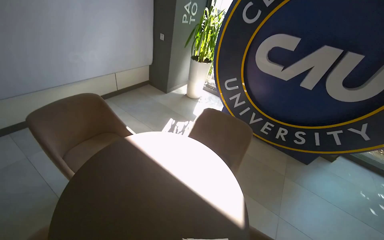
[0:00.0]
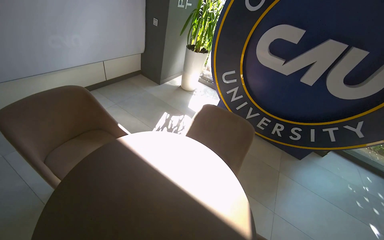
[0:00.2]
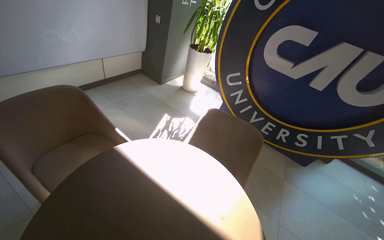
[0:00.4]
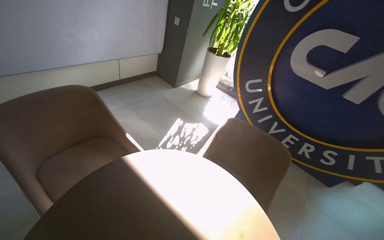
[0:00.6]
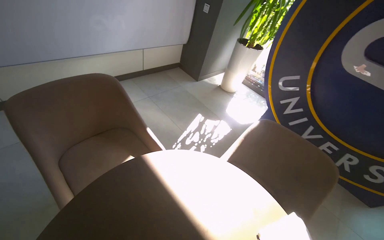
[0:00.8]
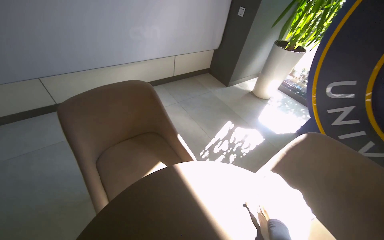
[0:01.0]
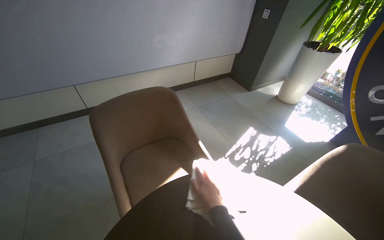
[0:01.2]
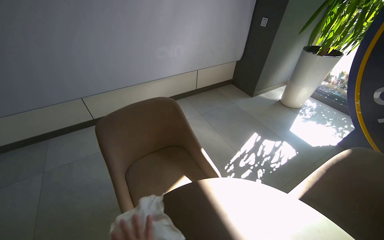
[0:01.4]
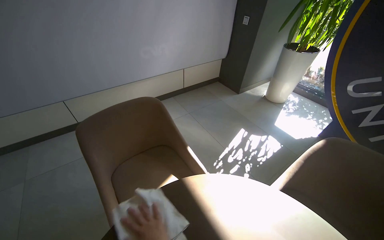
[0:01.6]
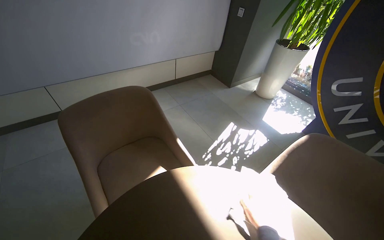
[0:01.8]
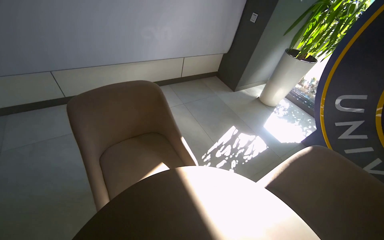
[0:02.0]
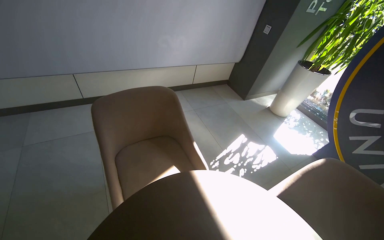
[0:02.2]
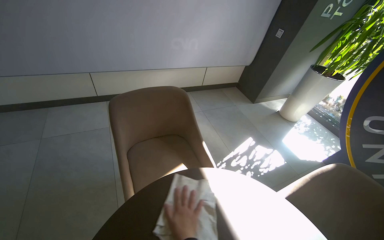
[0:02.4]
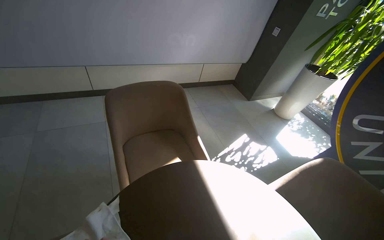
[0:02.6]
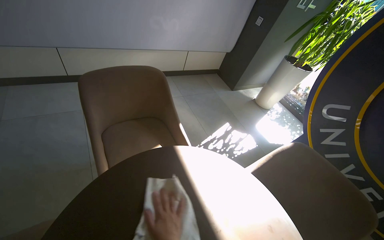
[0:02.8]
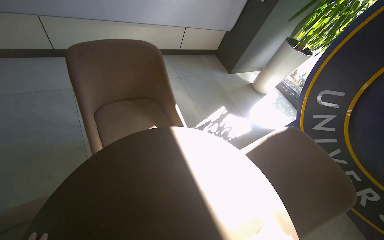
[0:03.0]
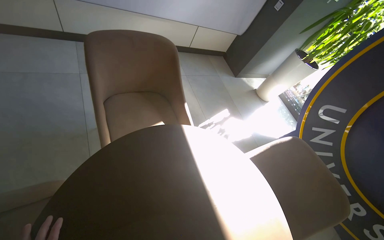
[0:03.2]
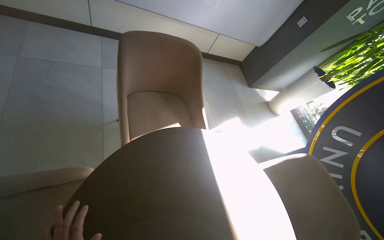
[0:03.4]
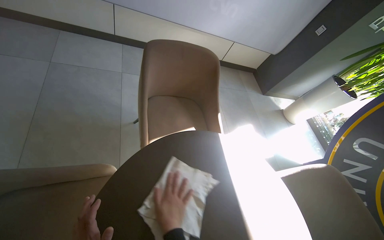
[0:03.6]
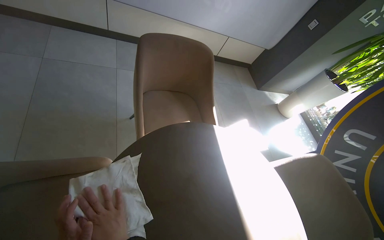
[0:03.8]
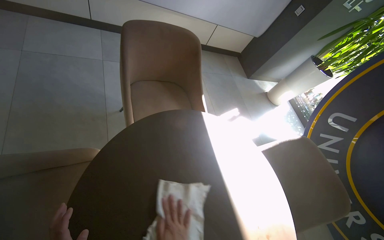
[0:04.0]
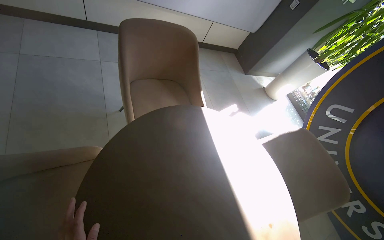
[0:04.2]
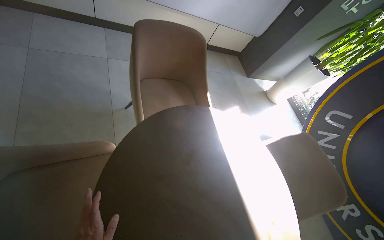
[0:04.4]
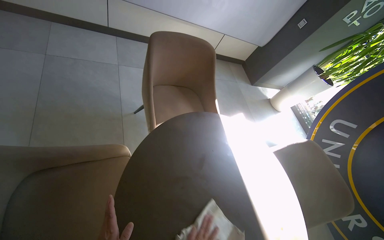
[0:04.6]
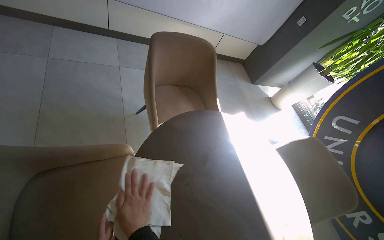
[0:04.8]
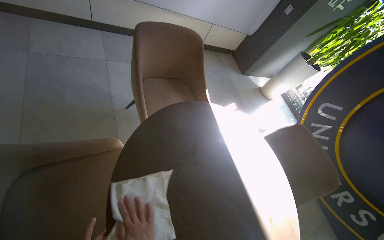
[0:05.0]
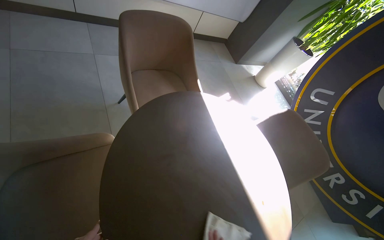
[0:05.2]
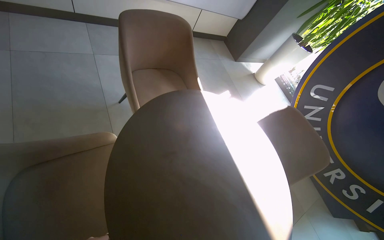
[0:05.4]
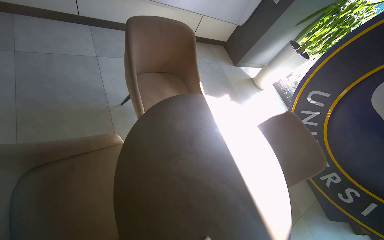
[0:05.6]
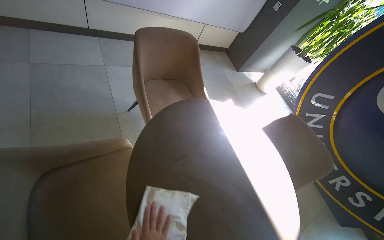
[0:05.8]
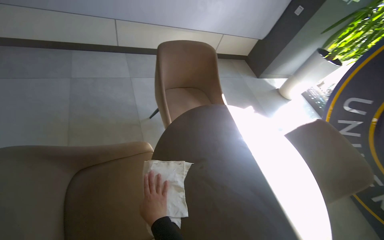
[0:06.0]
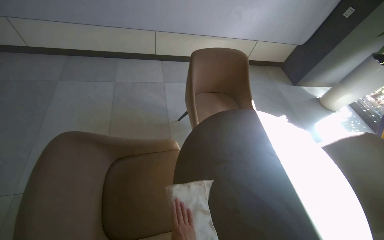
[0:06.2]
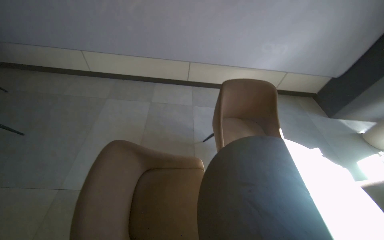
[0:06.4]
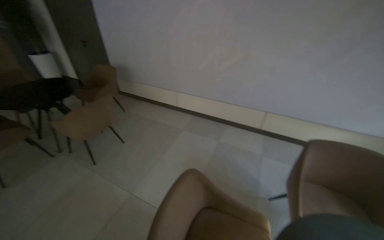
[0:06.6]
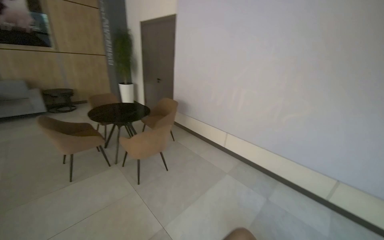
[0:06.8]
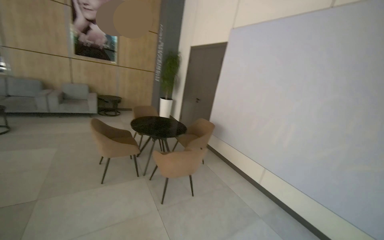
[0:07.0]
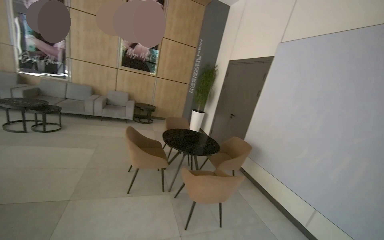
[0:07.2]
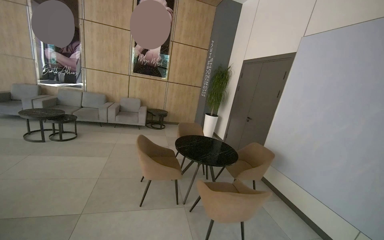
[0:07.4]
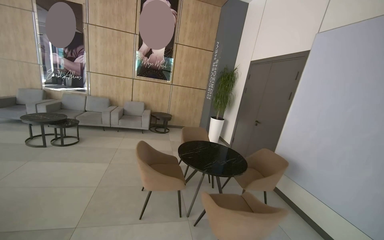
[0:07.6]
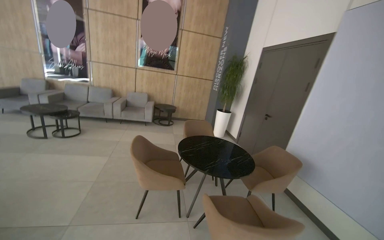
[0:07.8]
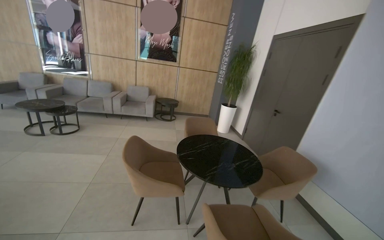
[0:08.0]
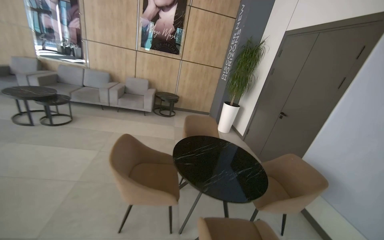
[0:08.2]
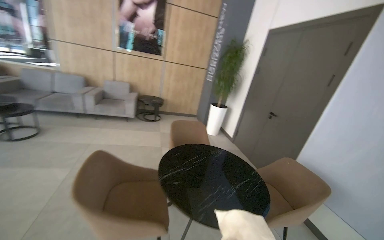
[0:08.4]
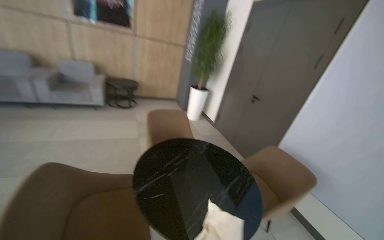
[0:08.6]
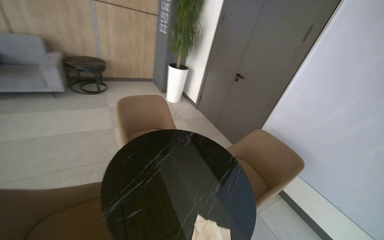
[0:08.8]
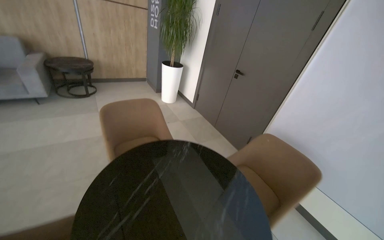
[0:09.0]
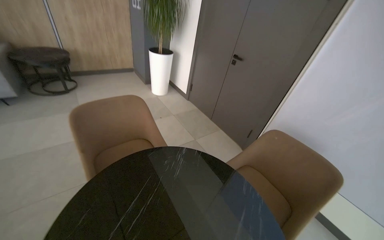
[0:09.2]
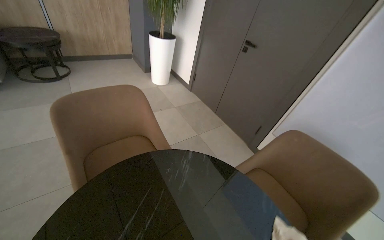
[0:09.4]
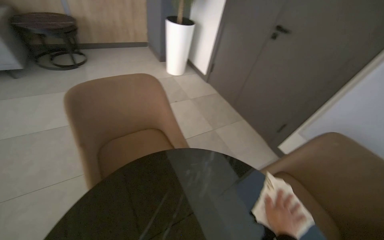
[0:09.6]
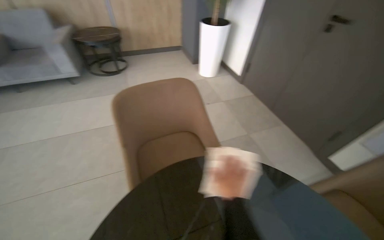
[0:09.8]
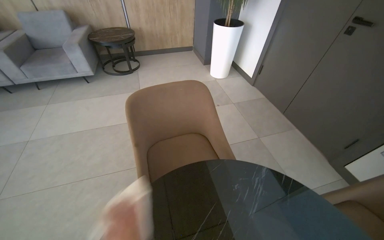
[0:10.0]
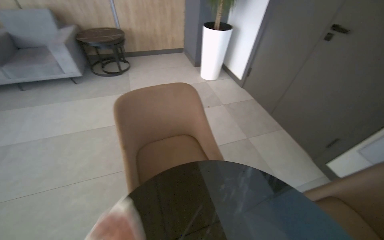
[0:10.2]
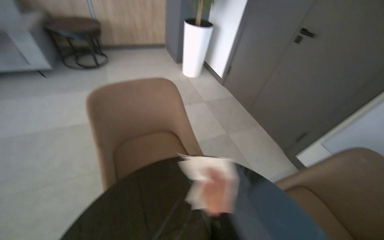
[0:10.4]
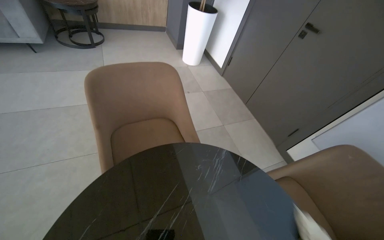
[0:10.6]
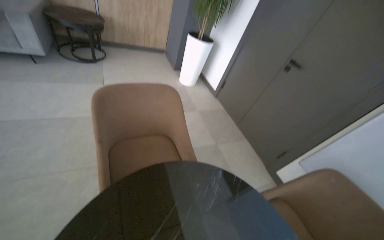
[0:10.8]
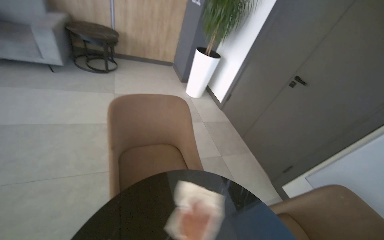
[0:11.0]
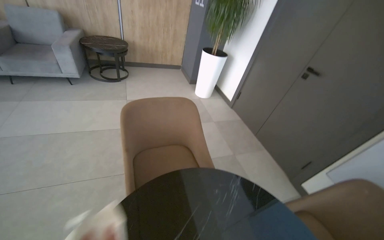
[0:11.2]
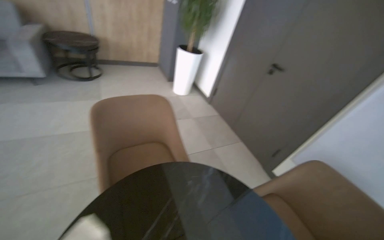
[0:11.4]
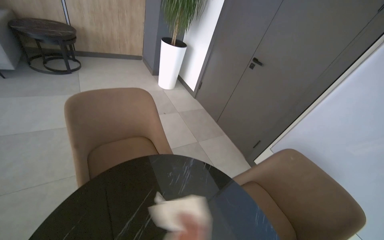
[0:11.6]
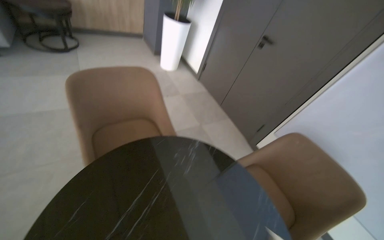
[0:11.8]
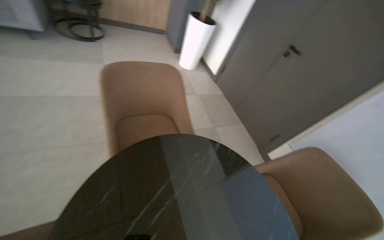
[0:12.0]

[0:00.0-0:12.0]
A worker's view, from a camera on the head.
Job: wiping surfaces.
The whole recording: Wiping lobby tables. The worker wipes various tables in the lobby area with a cloth.
0:00.0 to 0:01.6: The head travels approximately 50 cm. The camera is aimed about 20 degrees further to the left.
0:01.6 to 0:03.0: The view tips downward by some 10 degrees.
0:06.0 to 0:07.6: The camera travels some 1 m. The head turns to the left by approximately 100 degrees. The view tilts some 50 degrees upward.
0:07.6 to 0:09.0: The camera is carried some 1.5 m. The view swings some 15 degrees to the right. The view tips downward by some 25 degrees.
0:09.0 to 0:10.4: The camera is carried roughly 50 cm.

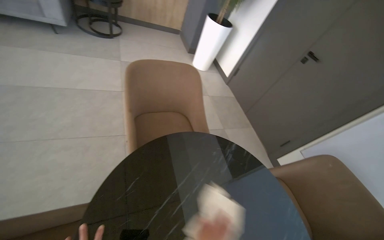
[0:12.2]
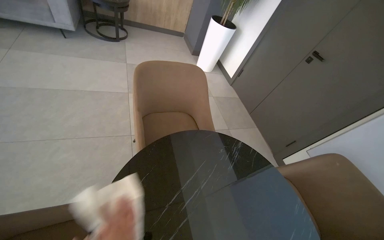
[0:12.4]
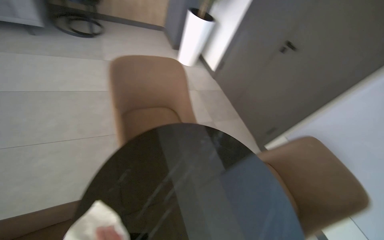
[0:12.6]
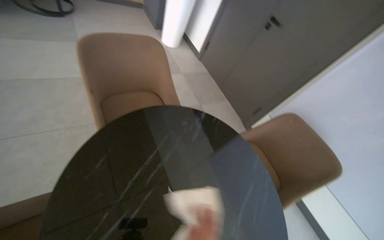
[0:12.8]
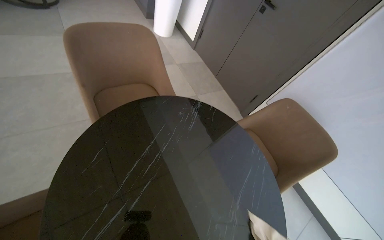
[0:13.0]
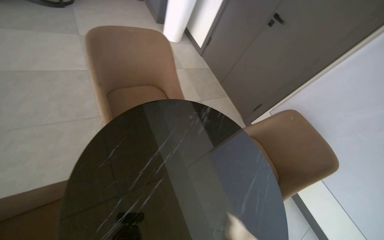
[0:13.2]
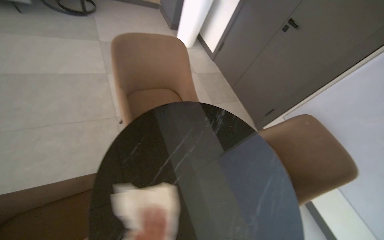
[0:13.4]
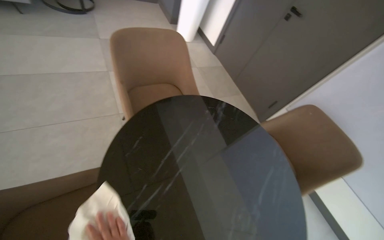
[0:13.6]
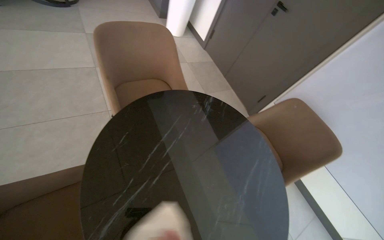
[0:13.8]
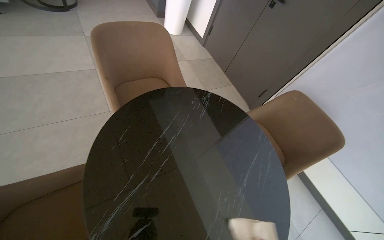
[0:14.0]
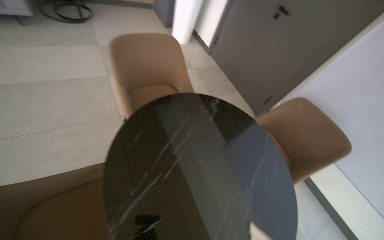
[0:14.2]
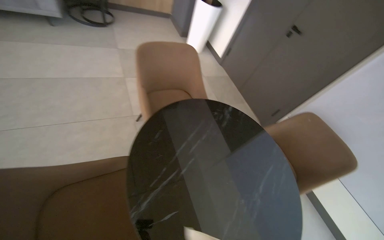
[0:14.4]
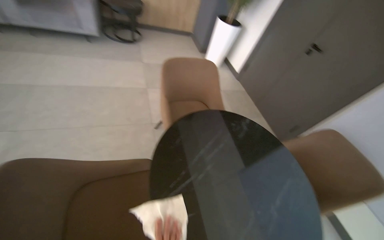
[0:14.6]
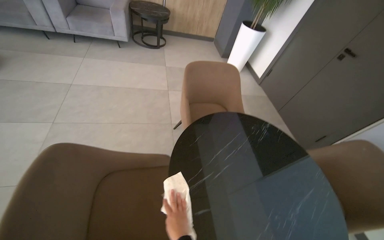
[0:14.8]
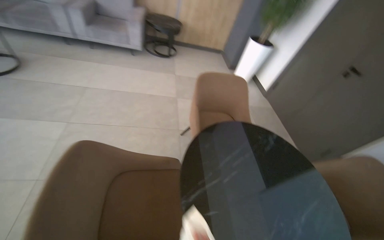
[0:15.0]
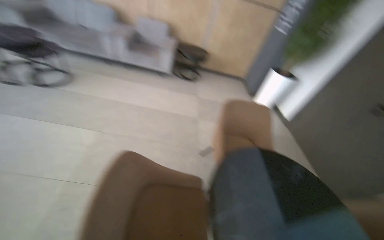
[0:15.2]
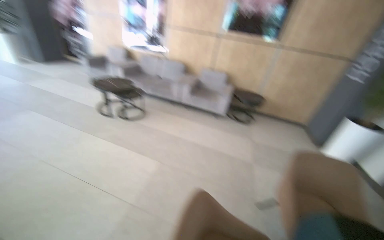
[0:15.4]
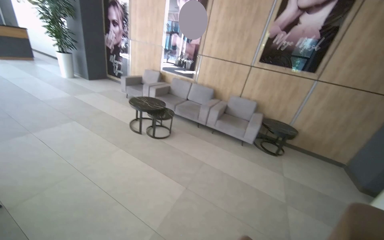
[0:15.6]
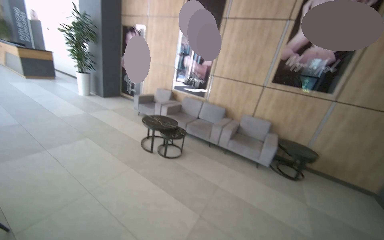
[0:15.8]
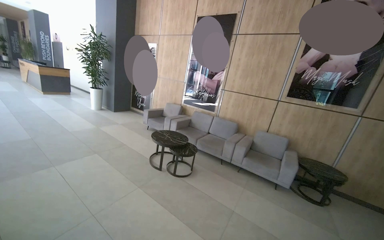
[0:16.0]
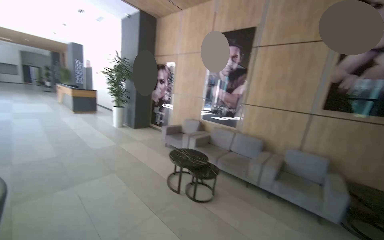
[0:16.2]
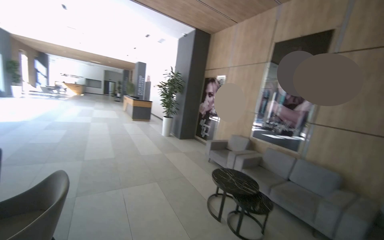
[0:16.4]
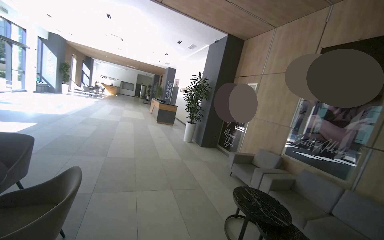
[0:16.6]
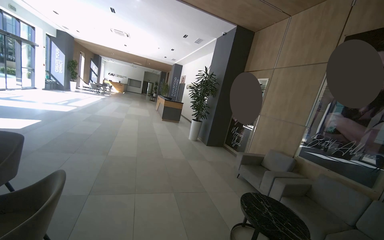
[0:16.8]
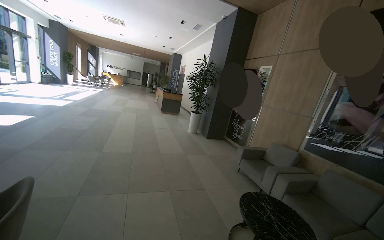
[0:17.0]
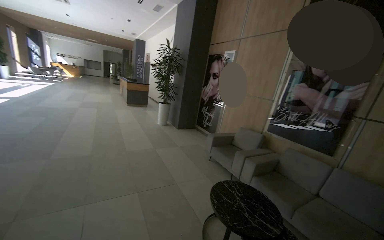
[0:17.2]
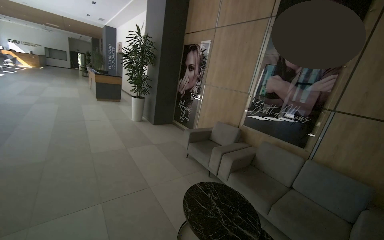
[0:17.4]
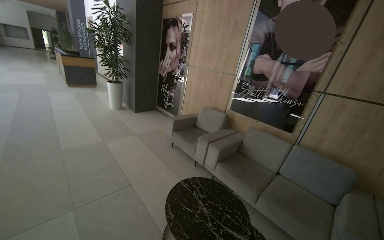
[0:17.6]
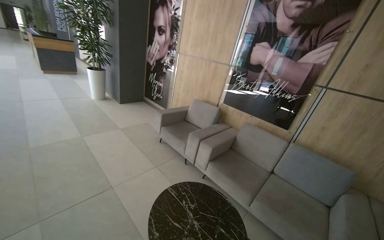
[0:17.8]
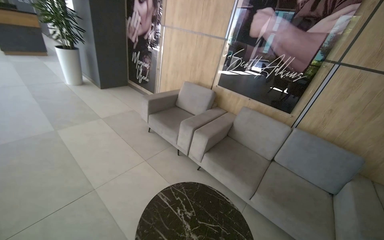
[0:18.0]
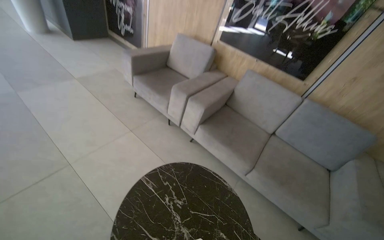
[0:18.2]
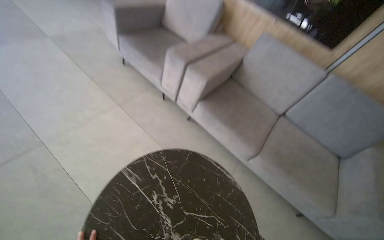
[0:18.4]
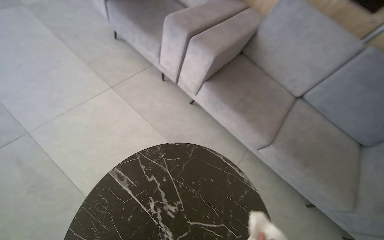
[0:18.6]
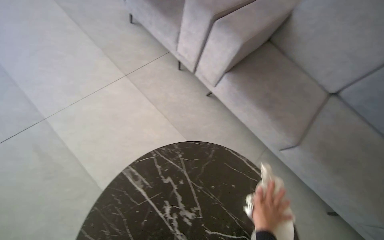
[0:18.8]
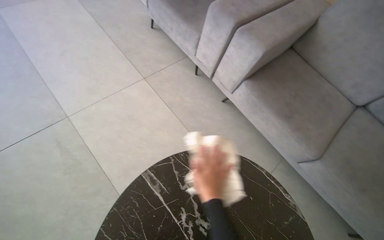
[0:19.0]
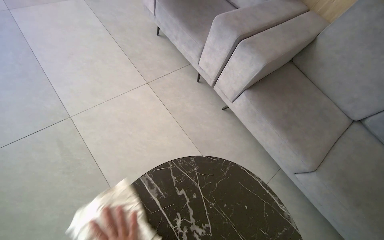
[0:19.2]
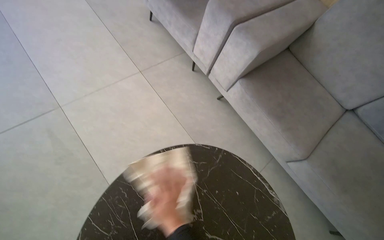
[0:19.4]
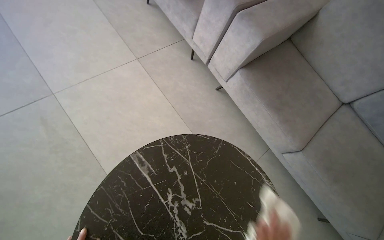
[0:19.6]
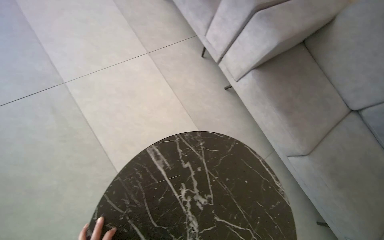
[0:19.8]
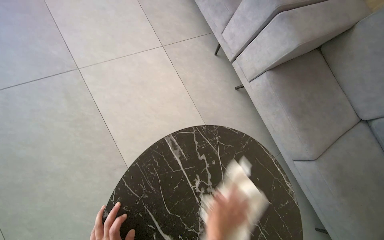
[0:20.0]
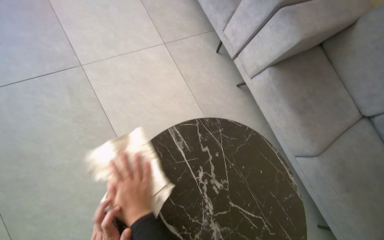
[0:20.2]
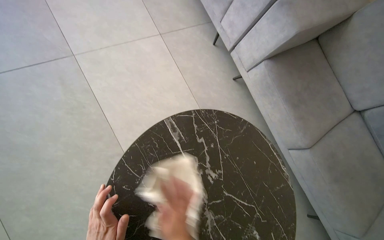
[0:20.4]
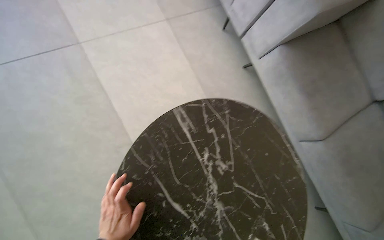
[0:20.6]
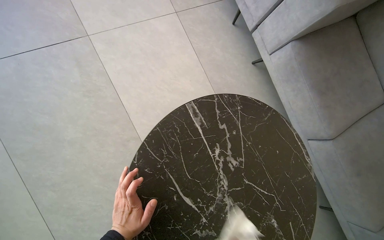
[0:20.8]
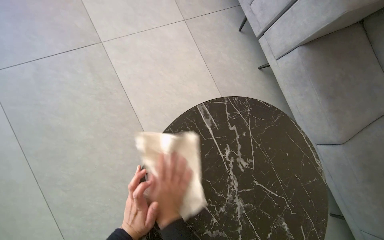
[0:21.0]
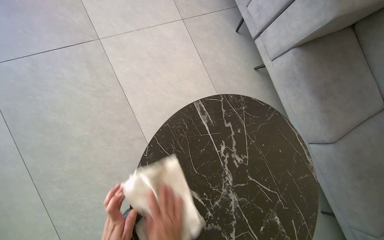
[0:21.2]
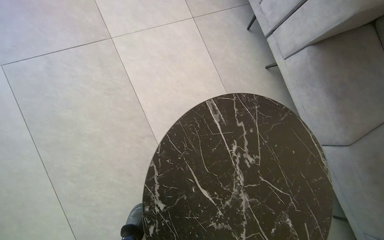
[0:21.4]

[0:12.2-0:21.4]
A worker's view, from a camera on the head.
Job: wiping surfaces.
The whole recording: Wiping lobby tables. The worker wipes various tables in the lobby area with a cloth.
0:13.8 to 0:15.2: The camera is carried about 50 cm. The head rotates roughly 30 degrees to the left. The view tilts about 20 degrees upward.
0:16.8 to 0:18.4: The camera travels approximately 2 m. The view pans to the right by roughly 35 degrees. The wearer looks about 50 degrees further downward.
0:18.4 to 0:19.8: The wearer looks approximately 15 degrees further downward.
